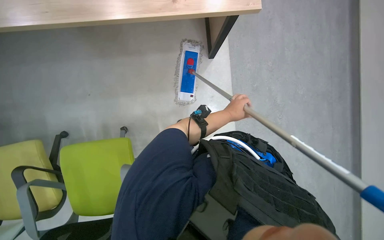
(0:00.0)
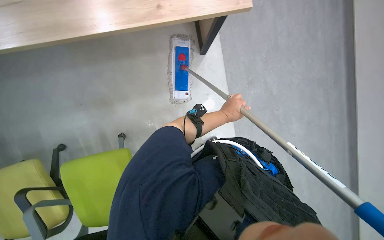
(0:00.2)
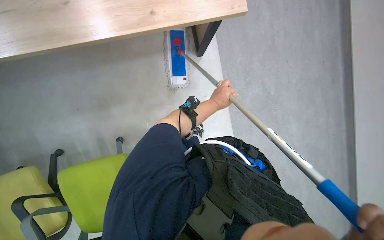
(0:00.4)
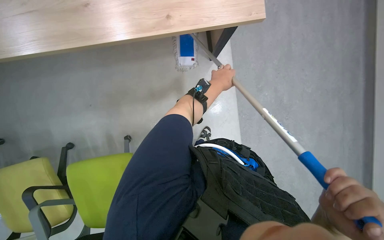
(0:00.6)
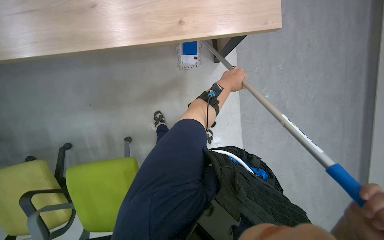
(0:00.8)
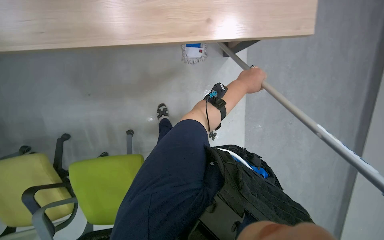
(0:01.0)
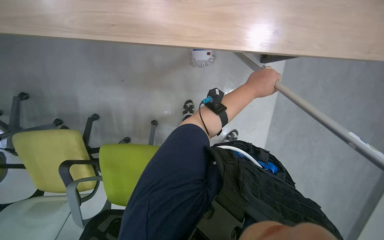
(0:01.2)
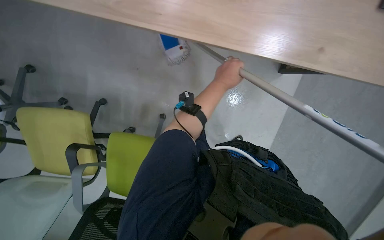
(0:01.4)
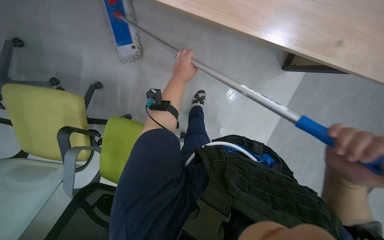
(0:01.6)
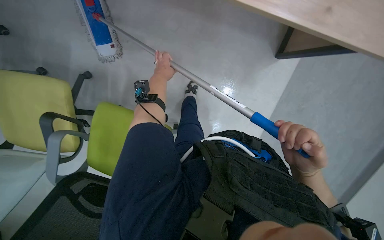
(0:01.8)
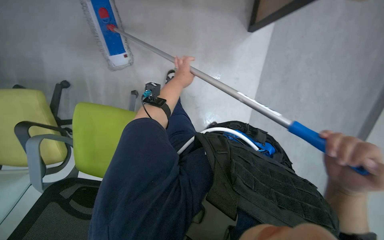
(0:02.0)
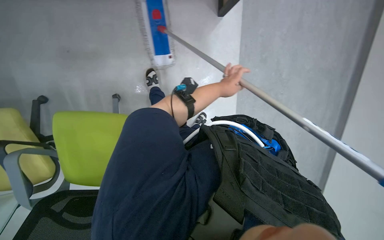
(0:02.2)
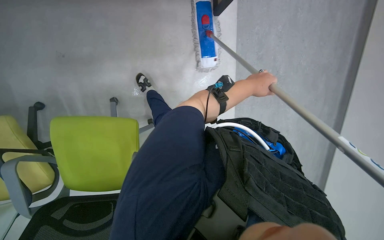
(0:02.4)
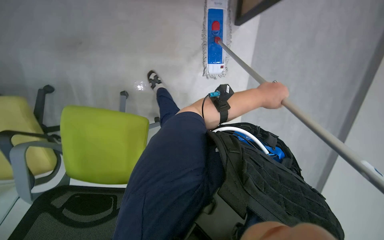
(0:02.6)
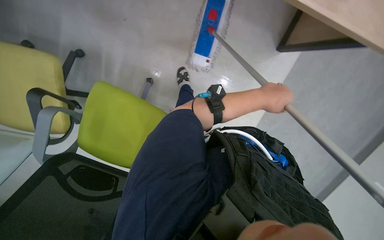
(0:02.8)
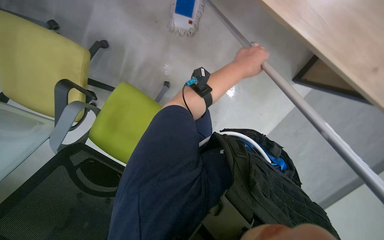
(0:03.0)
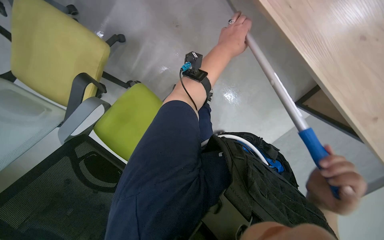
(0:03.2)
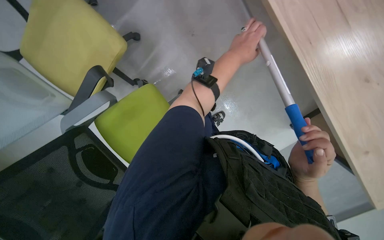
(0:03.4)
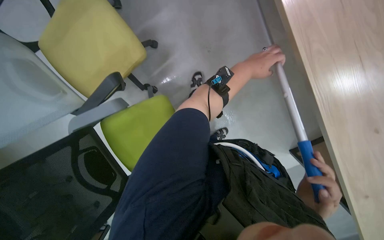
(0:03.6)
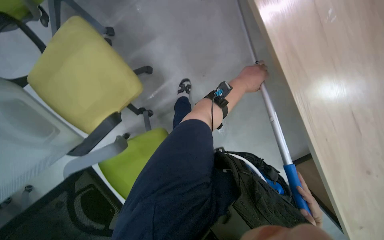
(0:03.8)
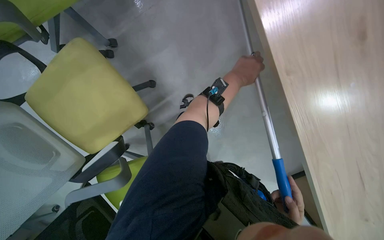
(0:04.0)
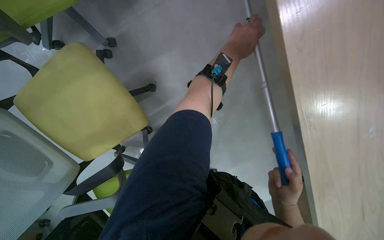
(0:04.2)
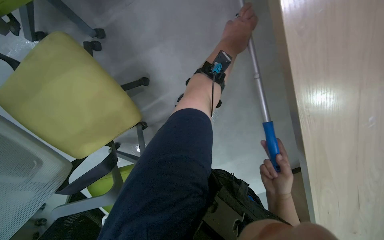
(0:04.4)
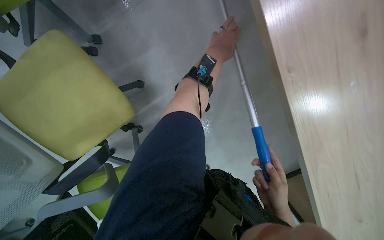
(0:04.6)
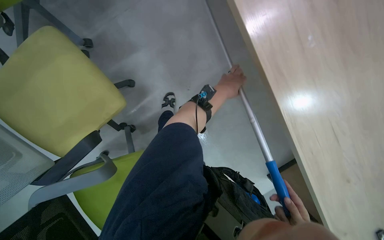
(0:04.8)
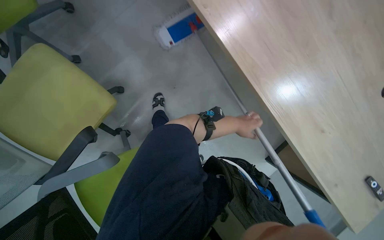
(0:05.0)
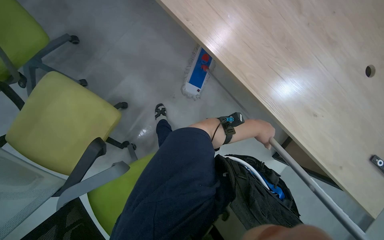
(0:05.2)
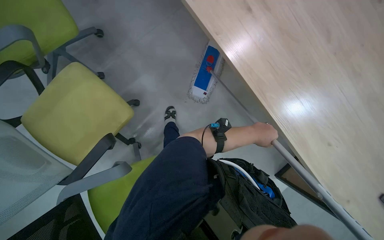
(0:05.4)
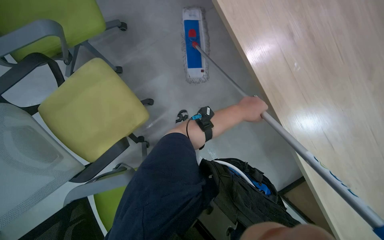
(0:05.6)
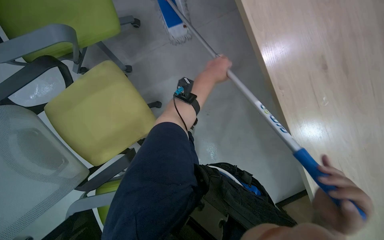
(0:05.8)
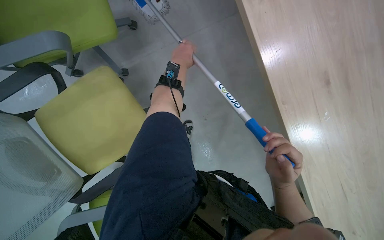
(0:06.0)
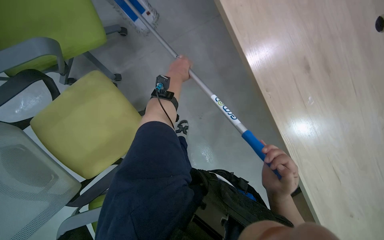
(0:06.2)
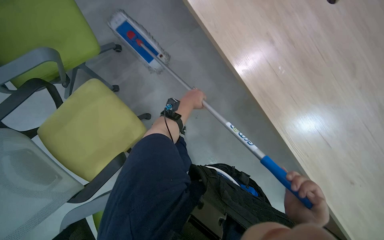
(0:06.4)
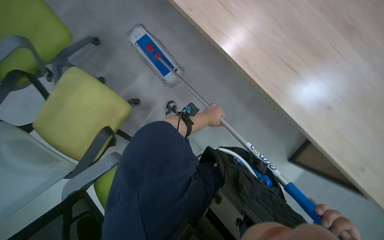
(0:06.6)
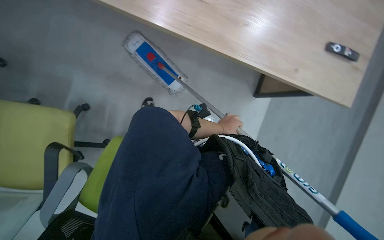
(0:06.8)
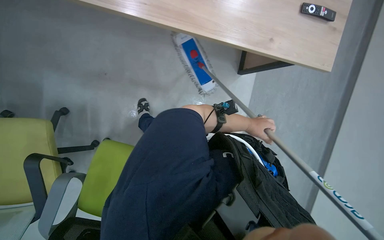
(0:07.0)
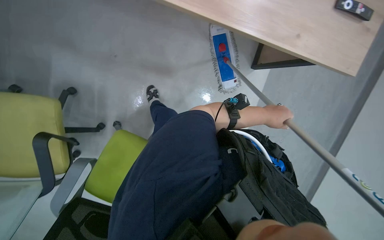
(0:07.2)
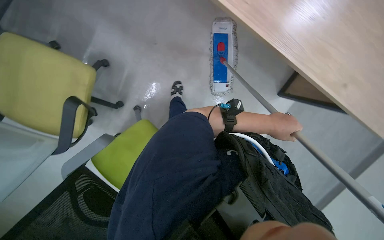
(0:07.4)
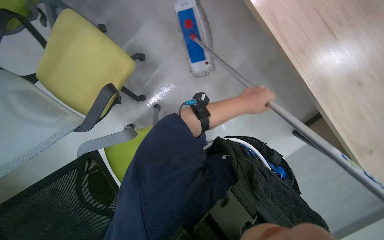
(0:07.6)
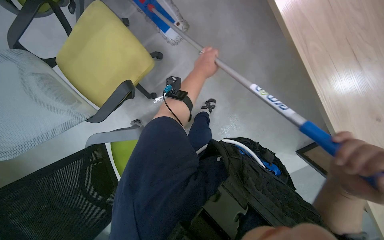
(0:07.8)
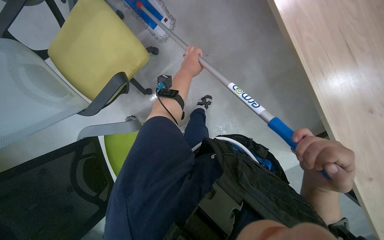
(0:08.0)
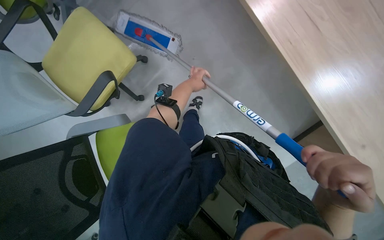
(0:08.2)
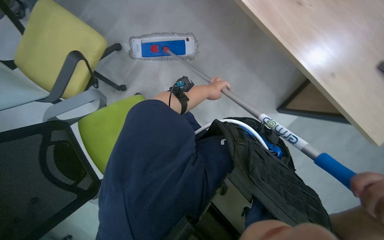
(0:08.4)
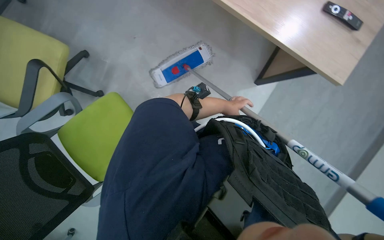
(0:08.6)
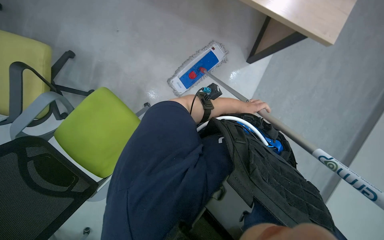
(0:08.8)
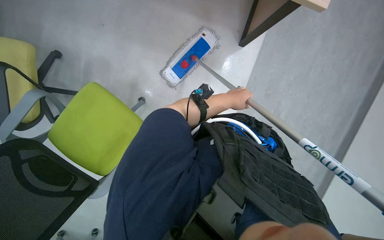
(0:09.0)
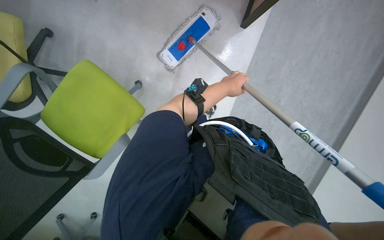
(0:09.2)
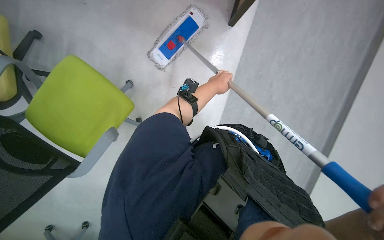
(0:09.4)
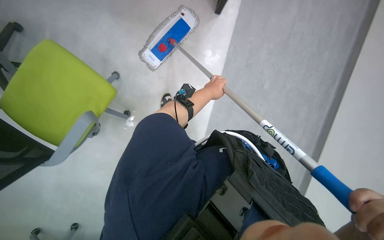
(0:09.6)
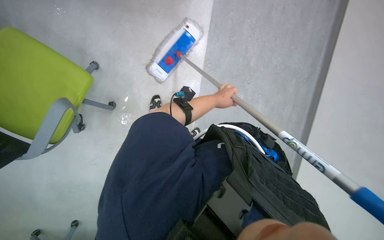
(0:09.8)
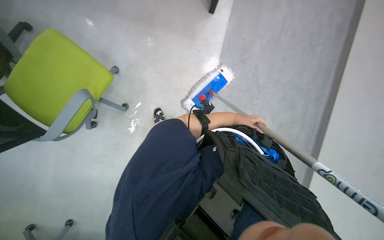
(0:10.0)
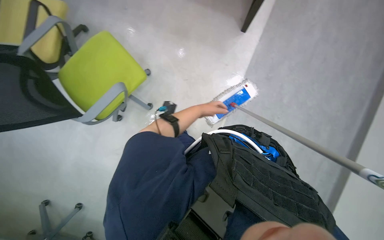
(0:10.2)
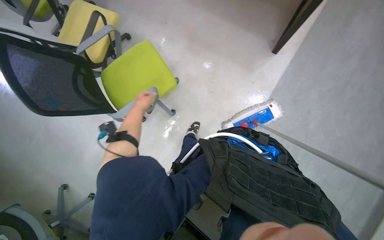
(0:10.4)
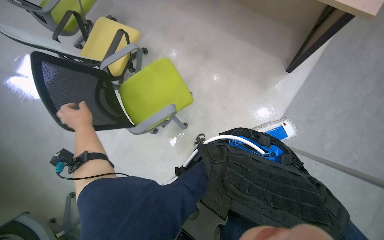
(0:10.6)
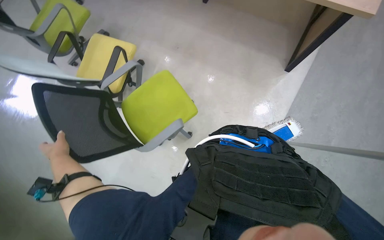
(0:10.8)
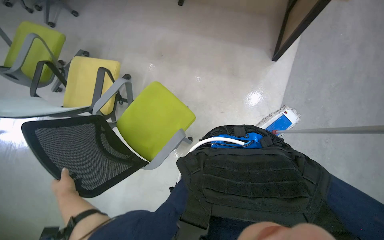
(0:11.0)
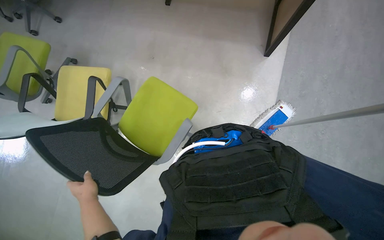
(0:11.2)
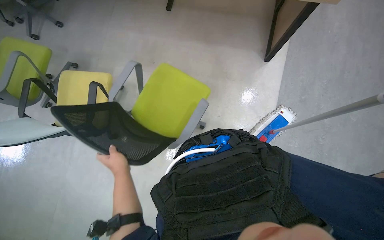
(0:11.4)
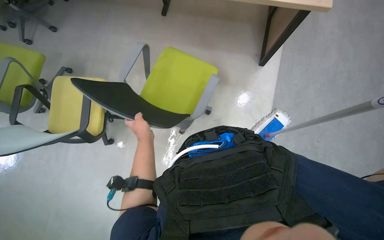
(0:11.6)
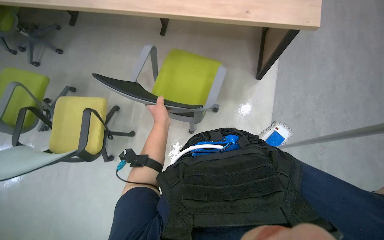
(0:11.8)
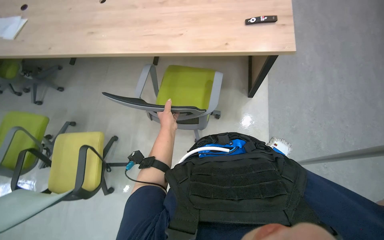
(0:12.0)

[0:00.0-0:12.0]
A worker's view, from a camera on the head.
Job: mopping floor.
The whole recording: Mopping office floor. The worker mops the office floor, moving chairs to access the area.
0:00.0 to 0:01.6: The left hand is displaced to the left and up the picture by roughly 30 cm.
0:01.6 to 0:03.0: The left hand shifts roughly 25 cm to the right.
0:03.0 to 0:04.4: The view tips upward by roughly 15 degrees. The left hand moves up the picture, about 15 cm.
0:04.4 to 0:06.0: The view pans to the left by about 15 degrees. The view tips upward by roughly 15 degrees. The left hand travels to the left by approximately 20 cm.
0:06.0 to 0:07.6: The head turns to the left by roughly 20 degrees.
0:07.6 to 0:09.0: The left hand goes left and right, about 20 cm each way, reversing 2 times.
0:10.4 to 0:12.0: The wearer looks about 15 degrees further upward.

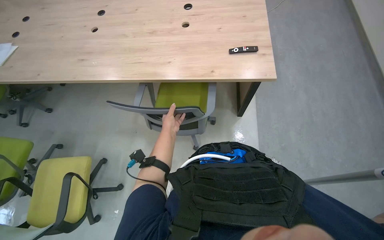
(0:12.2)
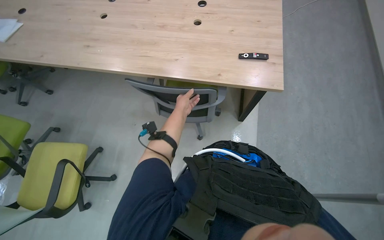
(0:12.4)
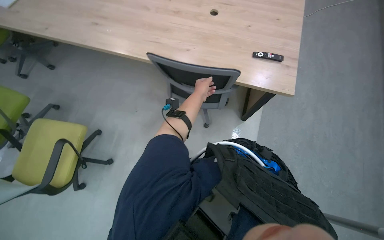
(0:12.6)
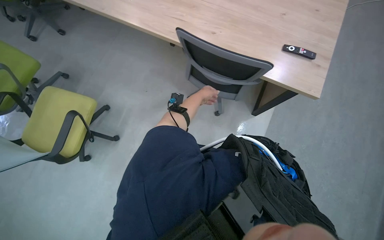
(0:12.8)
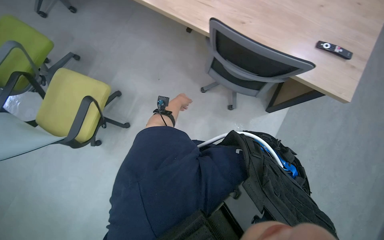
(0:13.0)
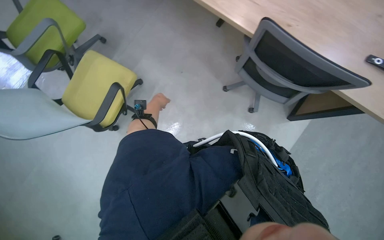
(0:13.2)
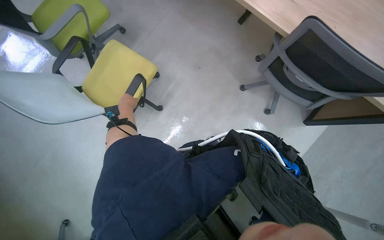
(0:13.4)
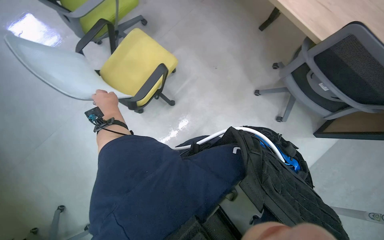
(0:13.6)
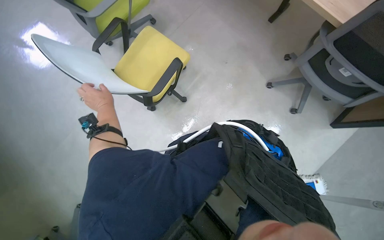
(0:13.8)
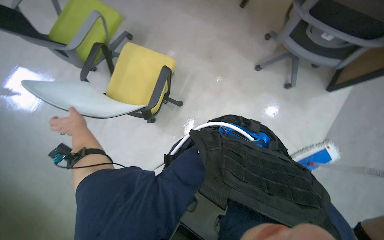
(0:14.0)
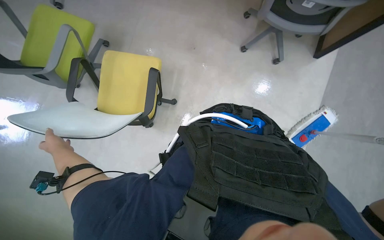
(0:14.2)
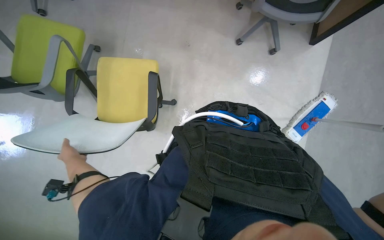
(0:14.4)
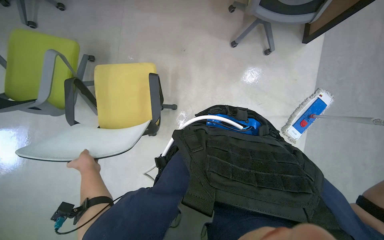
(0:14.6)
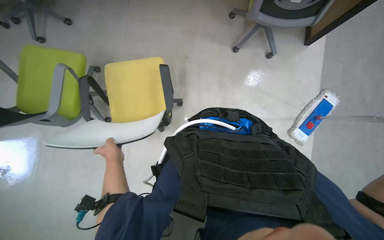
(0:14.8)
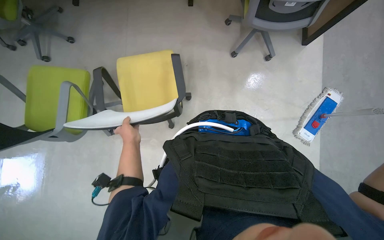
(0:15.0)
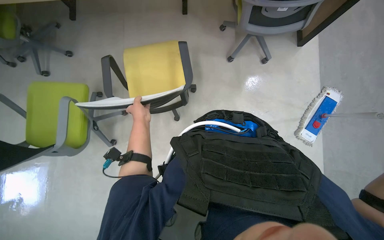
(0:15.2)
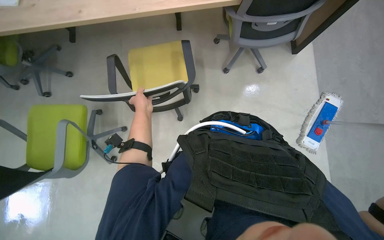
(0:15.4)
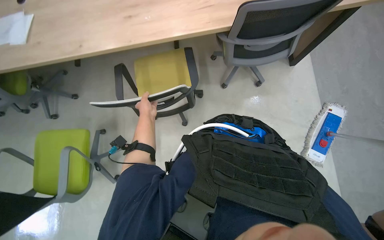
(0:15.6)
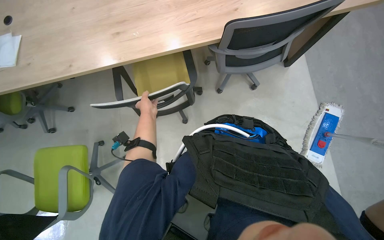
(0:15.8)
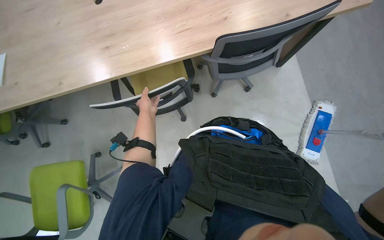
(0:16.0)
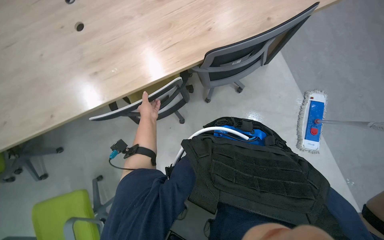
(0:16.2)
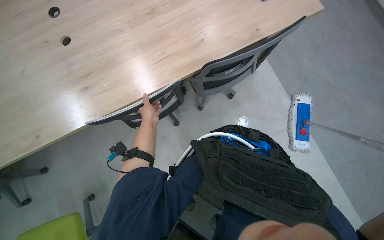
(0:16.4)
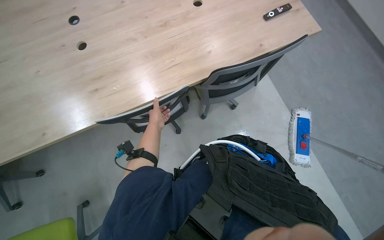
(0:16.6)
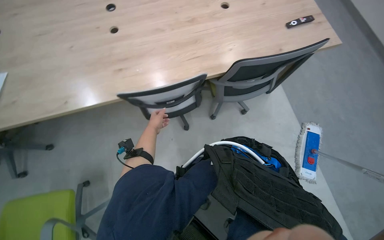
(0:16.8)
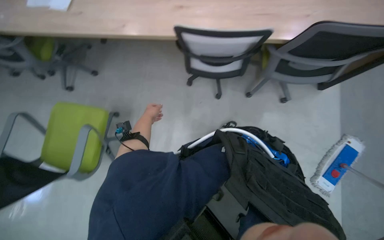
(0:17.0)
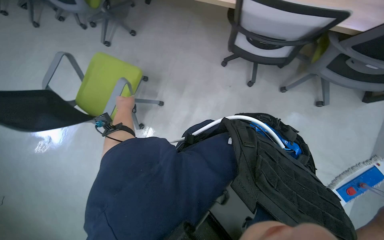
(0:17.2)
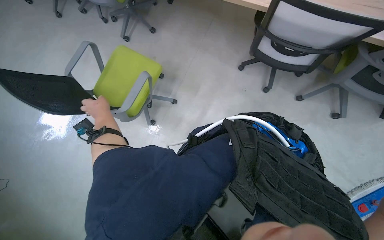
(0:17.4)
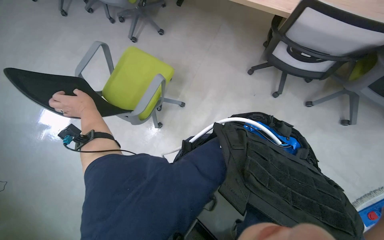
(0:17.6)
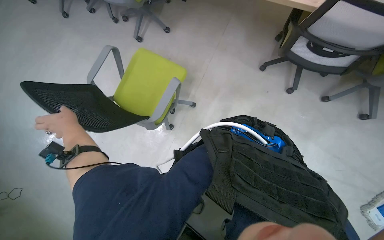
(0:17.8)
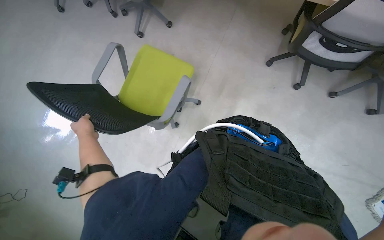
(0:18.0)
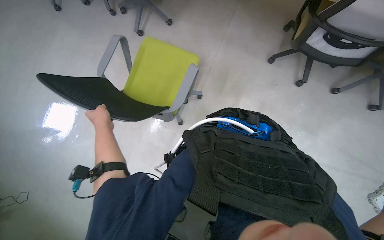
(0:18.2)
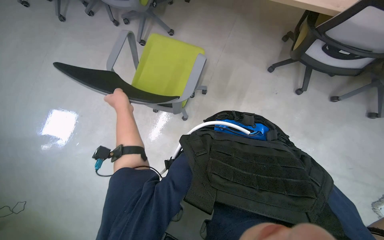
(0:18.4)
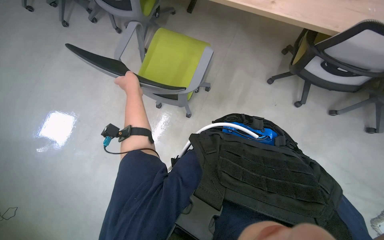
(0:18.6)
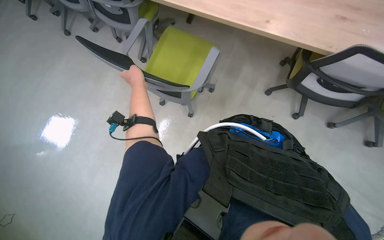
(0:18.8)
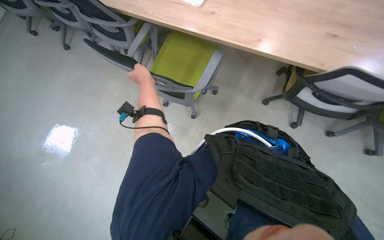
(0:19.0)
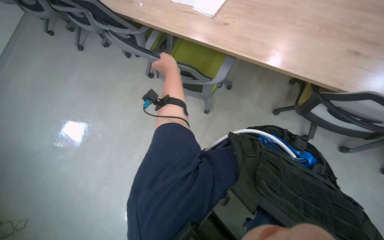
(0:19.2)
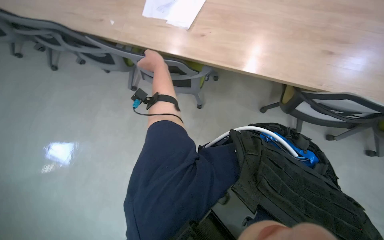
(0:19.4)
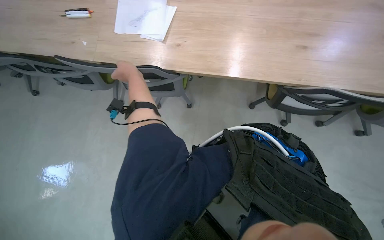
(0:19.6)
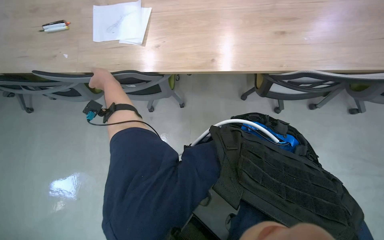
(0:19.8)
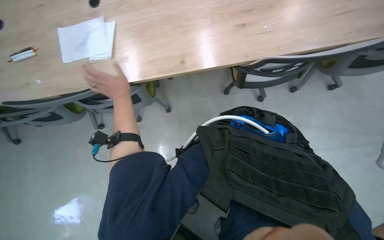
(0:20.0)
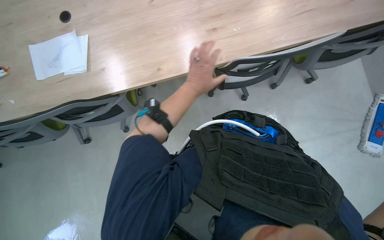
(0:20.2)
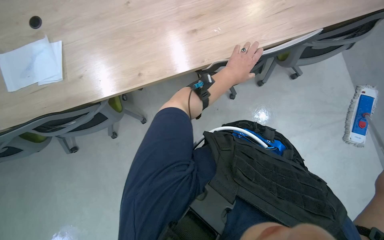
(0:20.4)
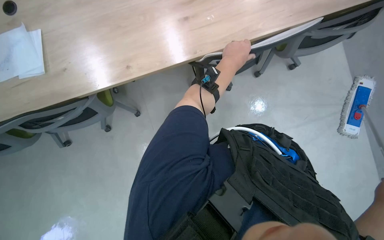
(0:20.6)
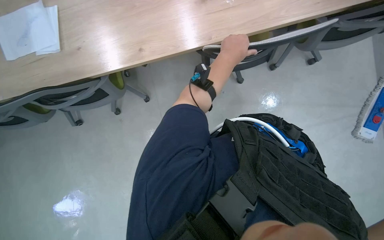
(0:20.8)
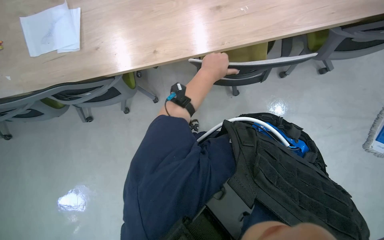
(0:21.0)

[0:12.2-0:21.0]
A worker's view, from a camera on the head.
Job: mopping floor.
The whole recording: Mopping office floor. The worker mops the office floor, moving chairs to access the area.
0:12.2 to 0:13.6: The wearer moves to the left, about 40 cm. The wearer looks roughly 15 degrees further downward. The scene rotates clockwise by some 35 degrees.
0:13.6 to 0:15.2: Everything in view rotates roughly 45 degrees counterclockwise.
0:15.2 to 0:16.6: The camera pitches upward, by about 30 degrees.
0:16.6 to 0:18.0: The wearer moves roughly 60 cm. The head turns to the left by approximately 45 degrees. The view tilts about 20 degrees downward.
0:18.0 to 0:19.6: The view tilts about 15 degrees upward. The left hand goes approximately 25 cm up the picture.
0:19.6 to 0:21.0: The left hand goes approximately 50 cm to the right.
